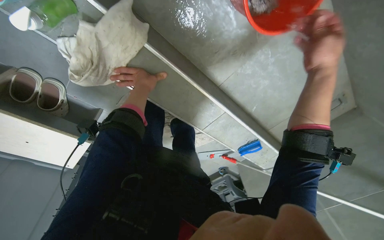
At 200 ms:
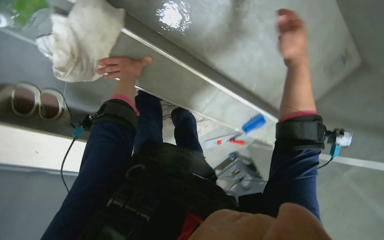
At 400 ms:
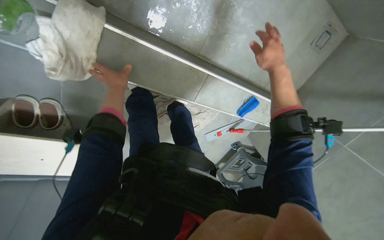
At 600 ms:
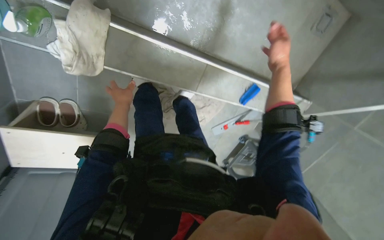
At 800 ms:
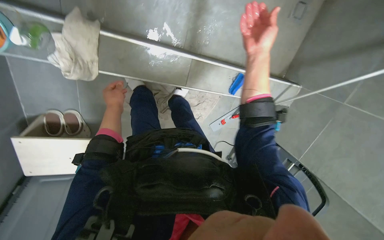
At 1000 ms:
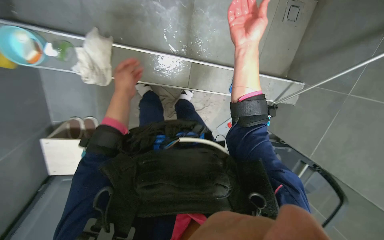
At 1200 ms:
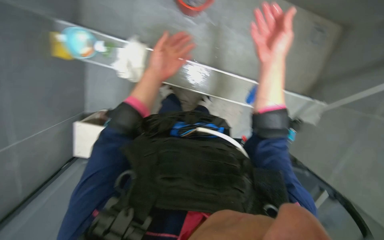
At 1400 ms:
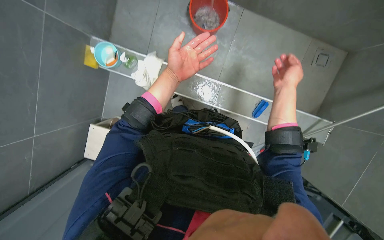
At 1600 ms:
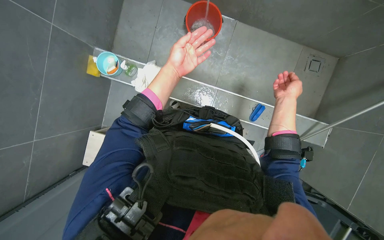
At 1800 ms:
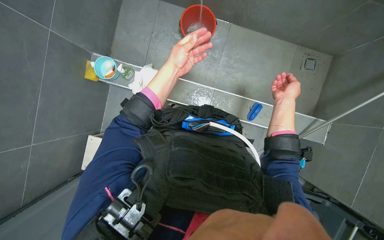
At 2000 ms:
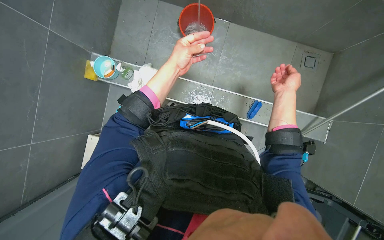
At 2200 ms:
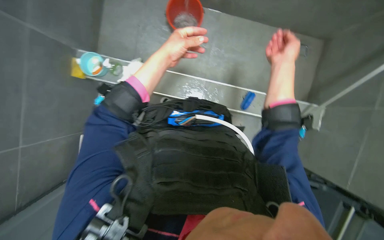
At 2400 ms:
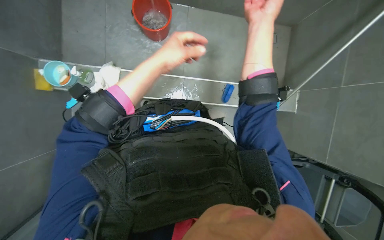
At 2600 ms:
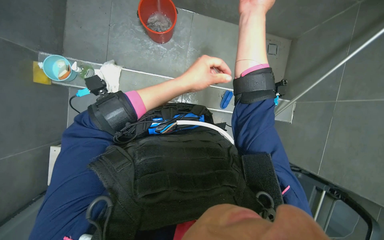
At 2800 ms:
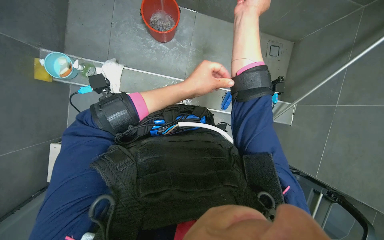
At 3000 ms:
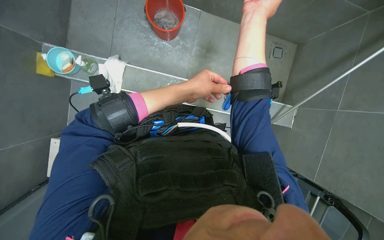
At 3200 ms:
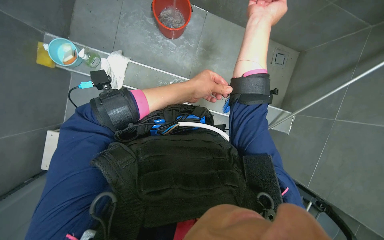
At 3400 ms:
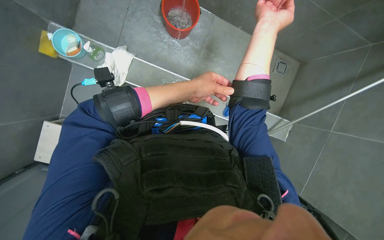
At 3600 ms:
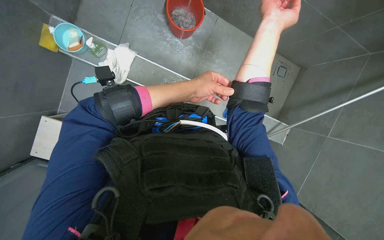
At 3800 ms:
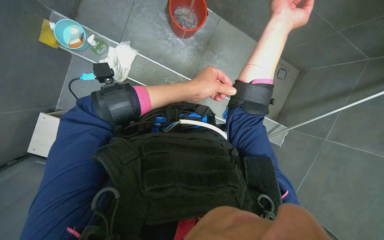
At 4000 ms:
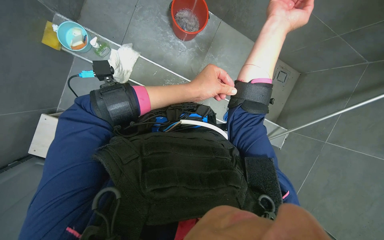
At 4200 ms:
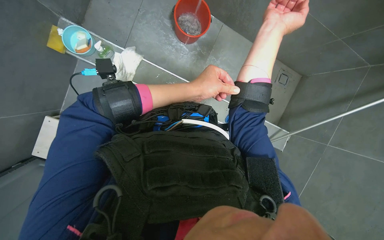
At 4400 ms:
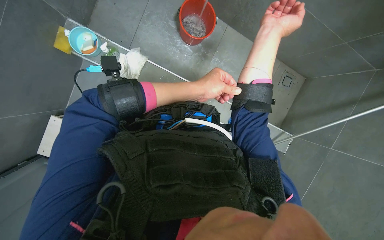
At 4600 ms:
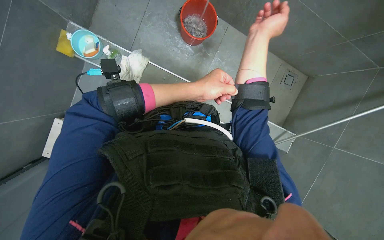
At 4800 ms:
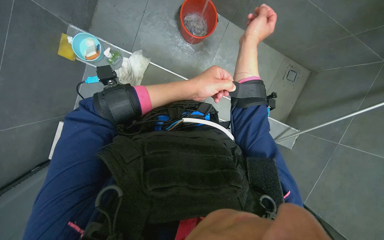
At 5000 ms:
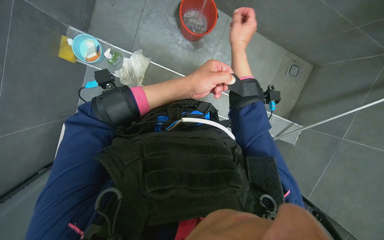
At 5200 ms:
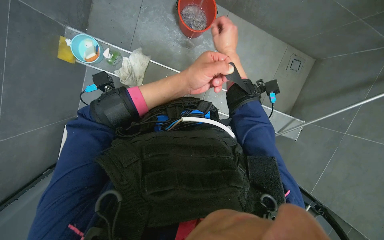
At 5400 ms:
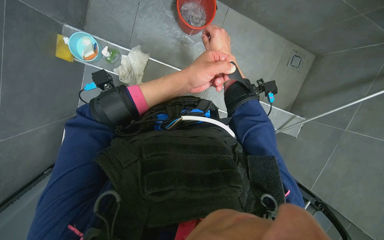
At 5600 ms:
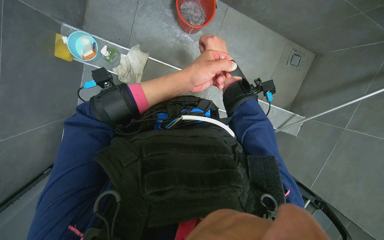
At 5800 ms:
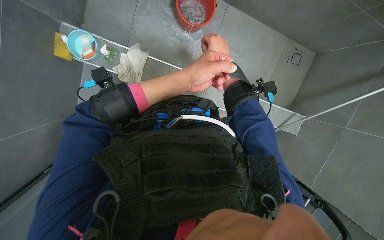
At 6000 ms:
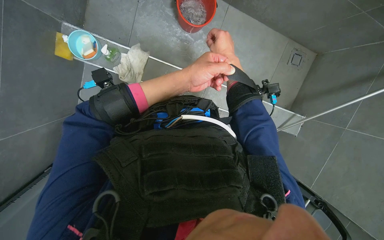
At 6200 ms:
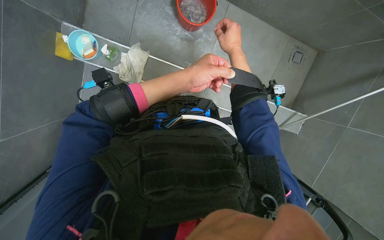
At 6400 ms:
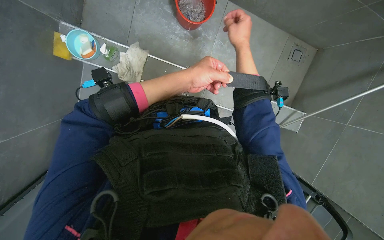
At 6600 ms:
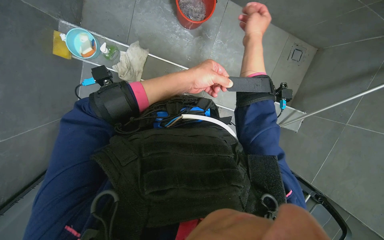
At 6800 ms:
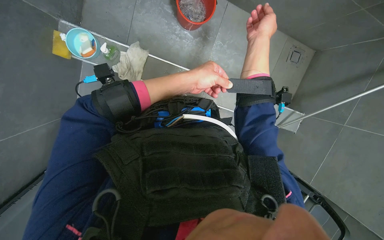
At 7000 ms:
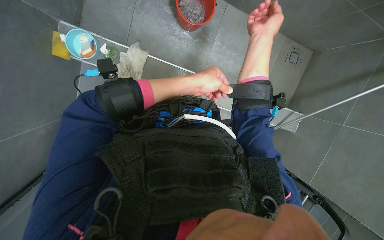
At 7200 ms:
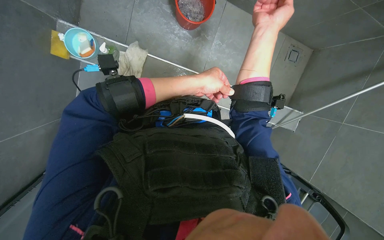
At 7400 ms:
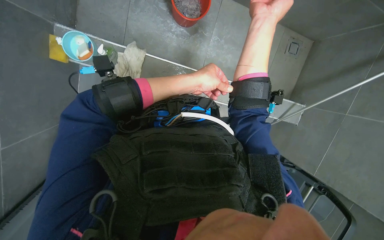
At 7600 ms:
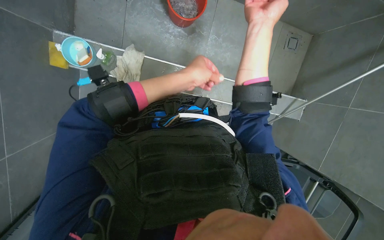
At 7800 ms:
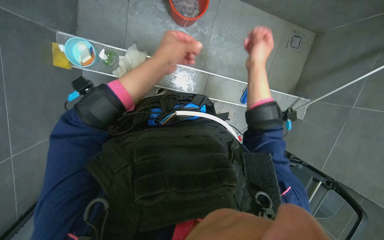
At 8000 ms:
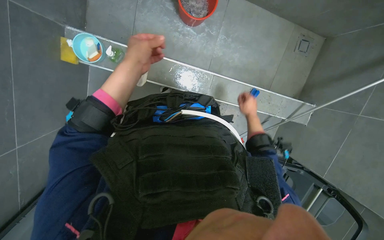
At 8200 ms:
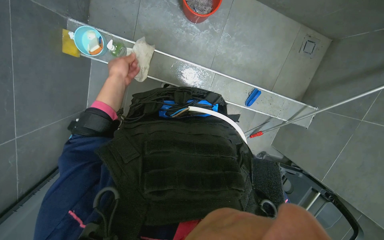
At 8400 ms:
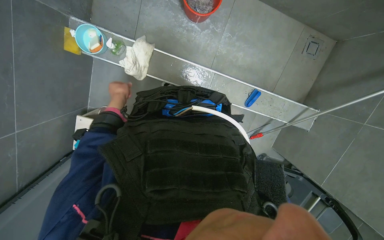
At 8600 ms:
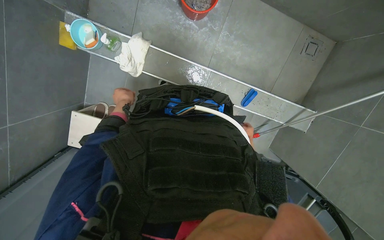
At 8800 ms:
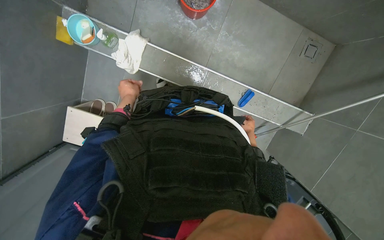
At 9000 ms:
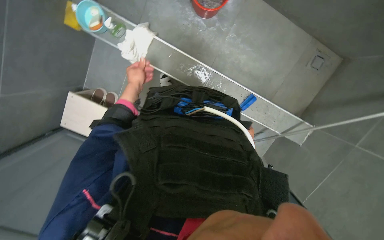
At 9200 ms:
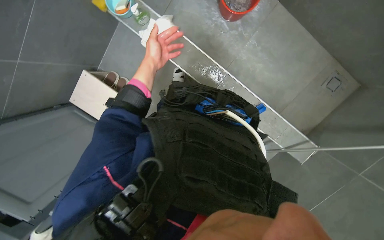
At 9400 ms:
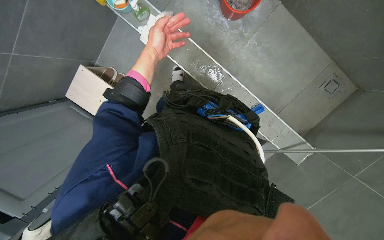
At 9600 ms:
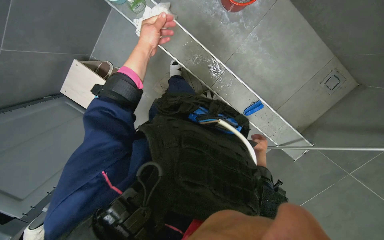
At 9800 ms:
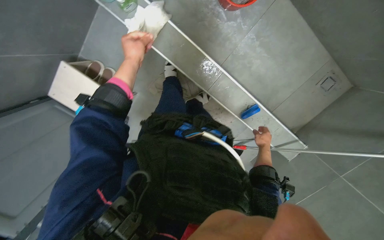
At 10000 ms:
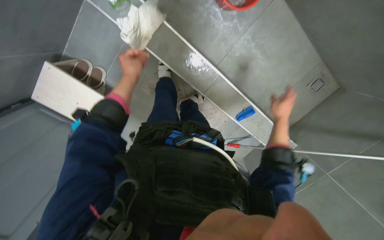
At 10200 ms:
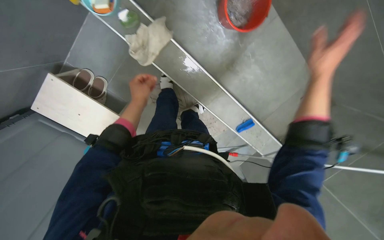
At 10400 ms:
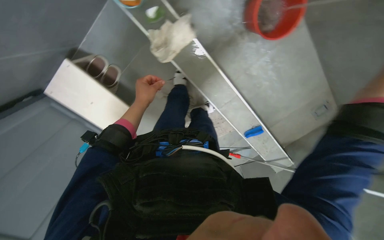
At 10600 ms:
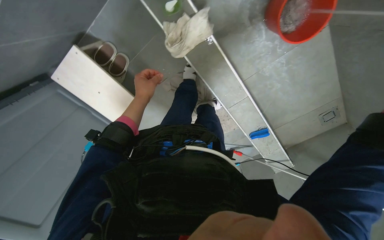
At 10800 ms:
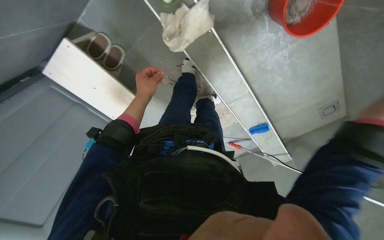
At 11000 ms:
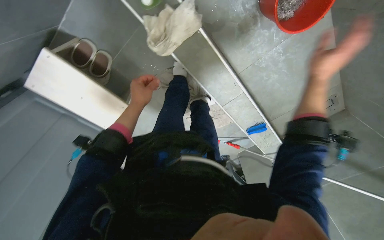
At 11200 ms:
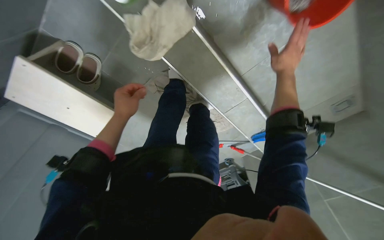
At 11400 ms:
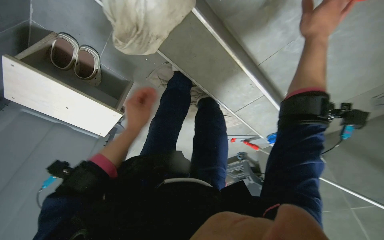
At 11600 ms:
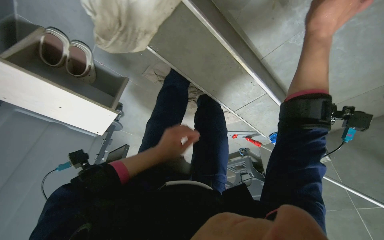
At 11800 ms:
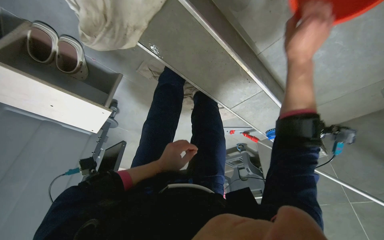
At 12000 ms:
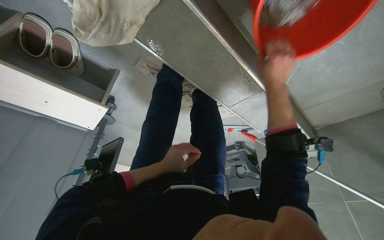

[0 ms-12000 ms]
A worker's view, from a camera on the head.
Job: preparing cleaning supplies.
The whole recording: Cleaning mop head. The worker rinses, wrings, and brushes the mop head.
0 ms to 1600 ms: The view swings roughly 20 degrees to the left. The camera pitches upward, by approximately 15 degrees.
1600 ms to 3000 ms: The left hand travels down the picture by roughly 10 cm, while the right hand goes roughly 25 cm nearer to the camera, up the picture and to the left.
3000 ms to 4400 ms: The hands stay close to where they were, moving slightly.
4400 ms to 6000 ms: The right hand moves farther from the camera and to the left, some 15 cm.
6000 ms to 7600 ms: The right hand heads nearer to the camera, covering about 15 cm.
7600 ms to 9000 ms: The left hand shifts about 30 cm farther from the camera and to the left. Meanwhile the right hand moves farther from the camera and down the picture, some 60 cm.
10400 ms to 12000 ms: The wearer moves some 40 cm. The view tips downward by roughly 25 degrees.

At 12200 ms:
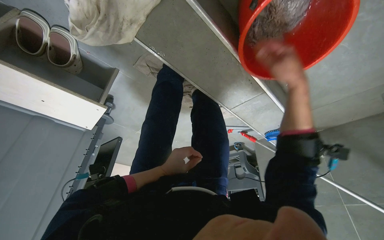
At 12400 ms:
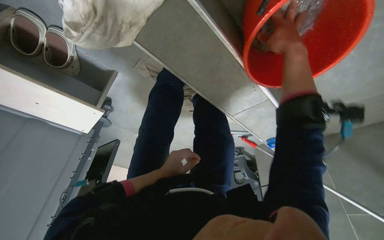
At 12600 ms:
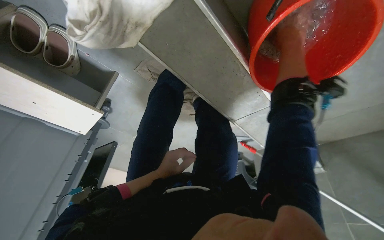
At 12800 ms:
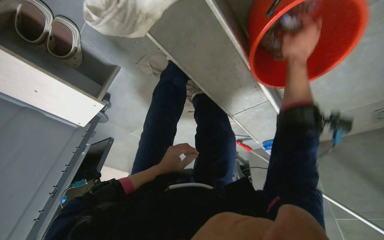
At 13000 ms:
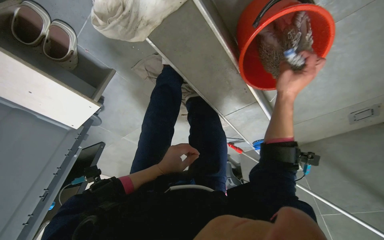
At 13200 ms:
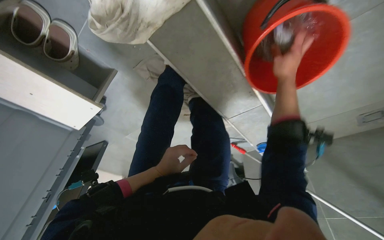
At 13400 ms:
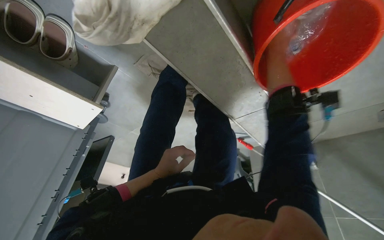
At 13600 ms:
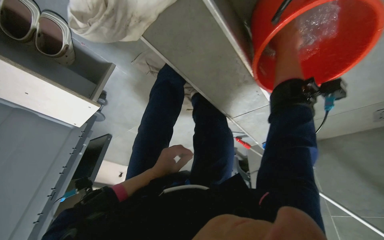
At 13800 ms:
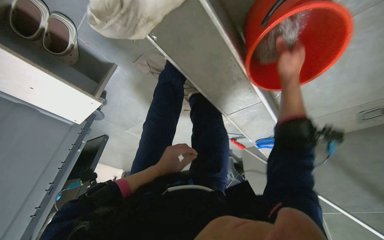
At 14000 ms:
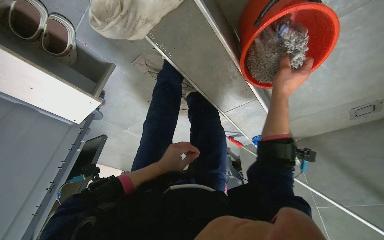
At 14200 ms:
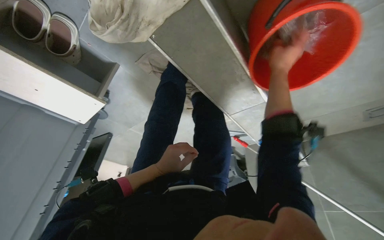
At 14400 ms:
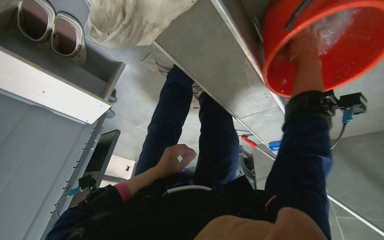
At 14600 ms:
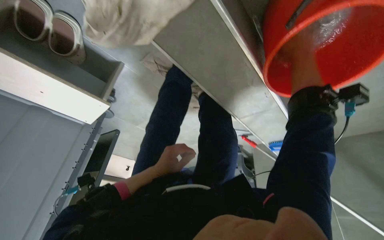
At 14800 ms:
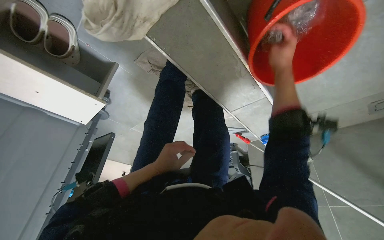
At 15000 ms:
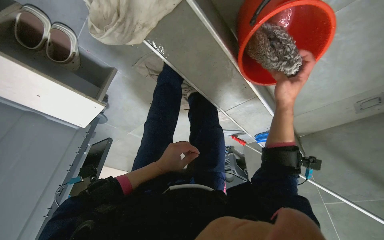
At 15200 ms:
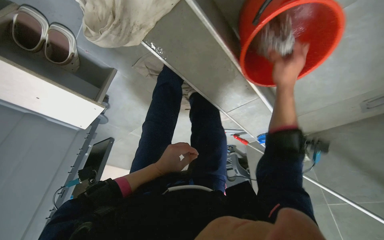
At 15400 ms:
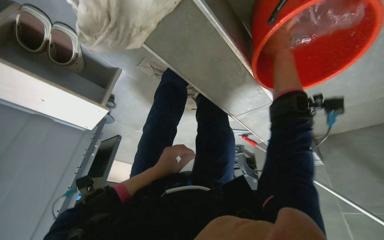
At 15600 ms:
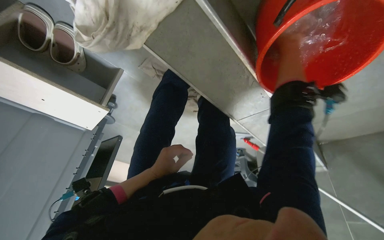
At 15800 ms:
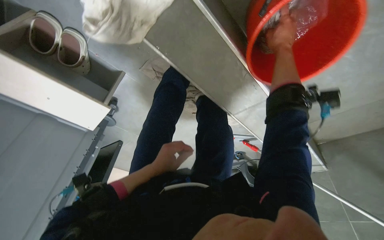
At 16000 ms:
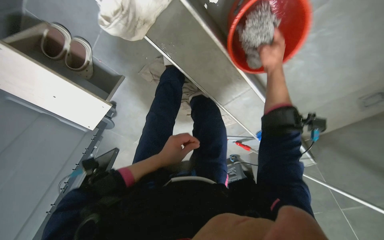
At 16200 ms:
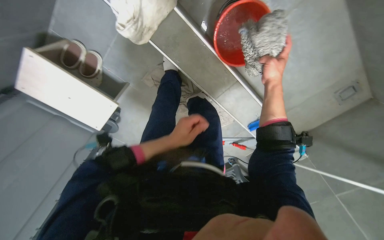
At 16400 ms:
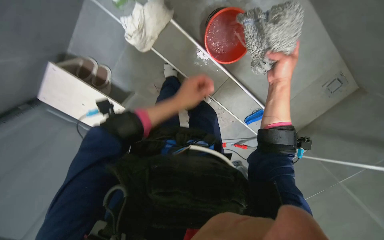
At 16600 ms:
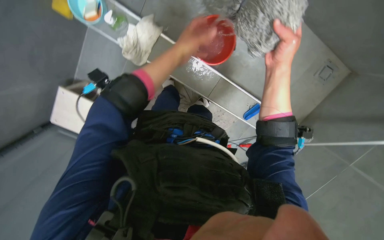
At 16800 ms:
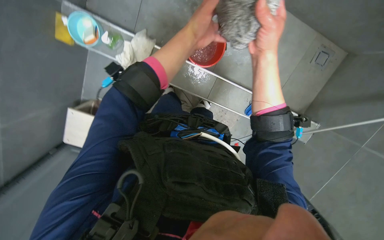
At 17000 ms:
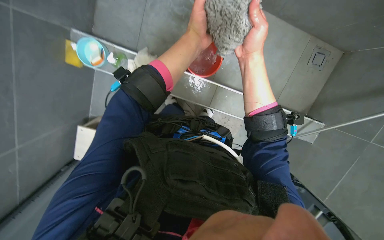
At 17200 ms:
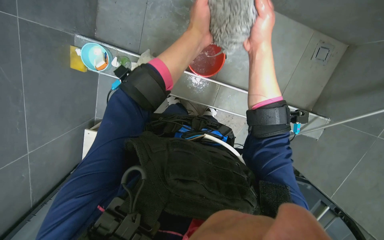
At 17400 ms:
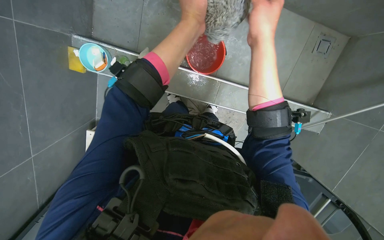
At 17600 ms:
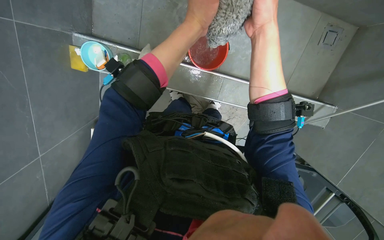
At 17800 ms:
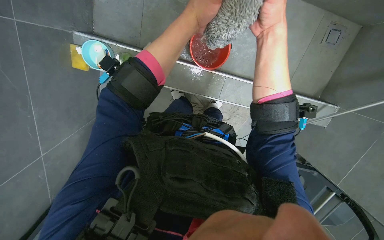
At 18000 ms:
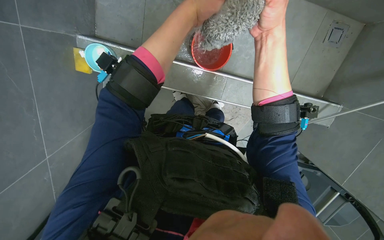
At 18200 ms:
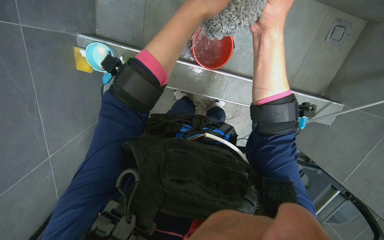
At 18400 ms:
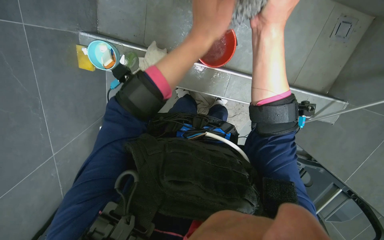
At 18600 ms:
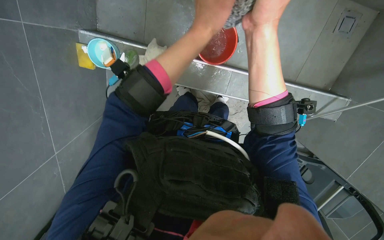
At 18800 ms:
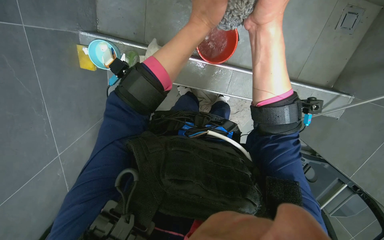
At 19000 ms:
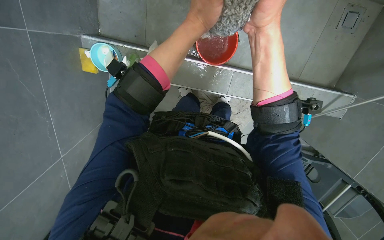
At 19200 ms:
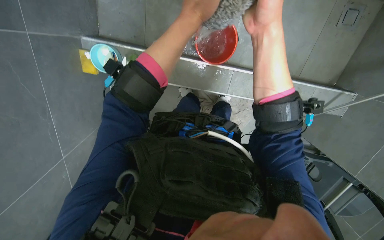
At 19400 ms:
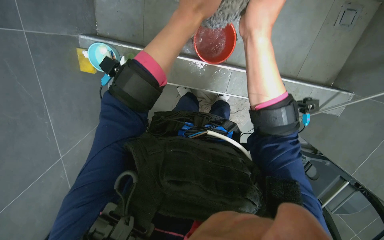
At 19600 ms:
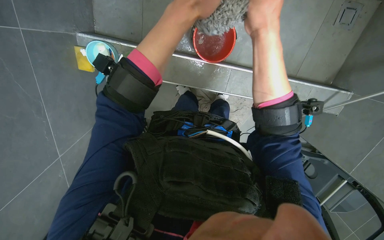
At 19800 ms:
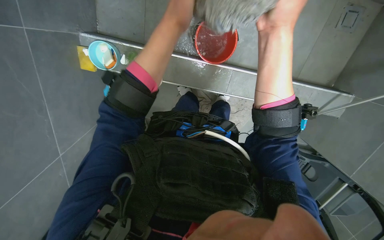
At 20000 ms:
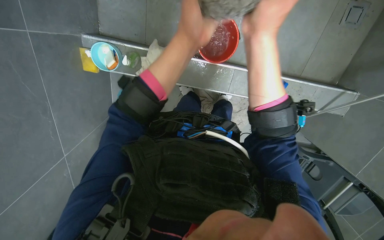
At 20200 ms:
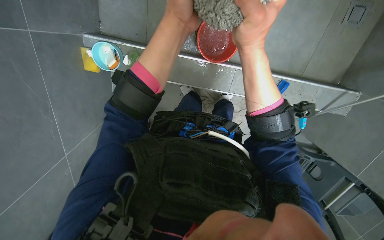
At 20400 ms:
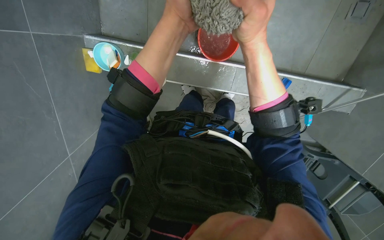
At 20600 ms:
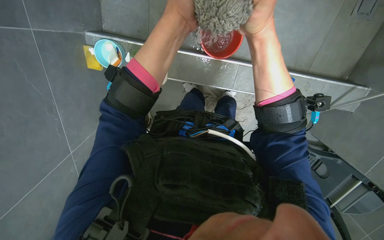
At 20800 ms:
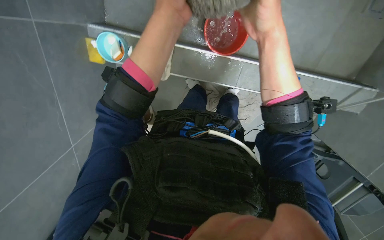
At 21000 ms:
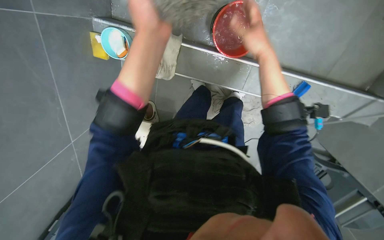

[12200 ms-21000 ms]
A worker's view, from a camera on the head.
Job: preparing cleaning supplies.
The whole recording: Cleaning mop head. The worker rinses, wrings, and brushes the mop head.
12200 ms to 13600 ms: The right hand goes up and down the picture, roughly 15 cm each way, reversing 2 times.
13600 ms to 15200 ms: The right hand goes up and down the picture, about 20 cm each way, reversing 2 times.
15200 ms to 16600 ms: The head travels roughly 50 cm. The camera pitches upward, by some 25 degrees.
16600 ms to 18000 ms: The left hand moves up the picture, approximately 10 cm.
19600 ms to 21000 ms: The right hand travels farther from the camera by some 15 cm.
